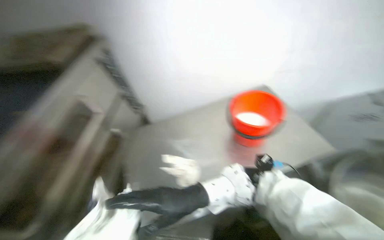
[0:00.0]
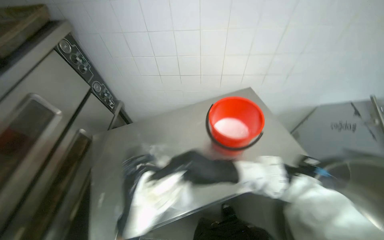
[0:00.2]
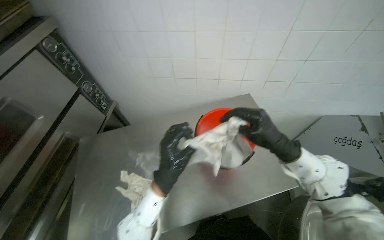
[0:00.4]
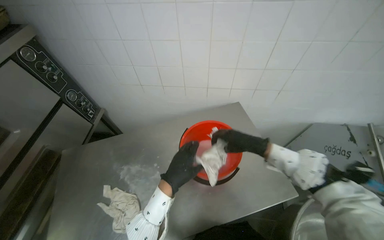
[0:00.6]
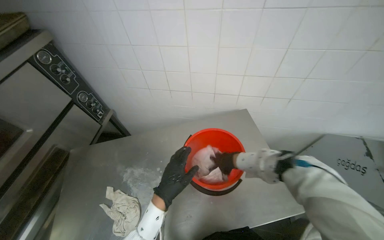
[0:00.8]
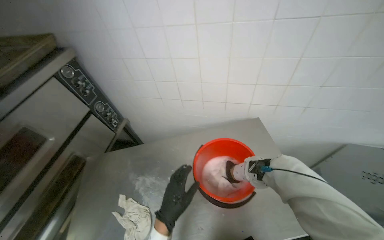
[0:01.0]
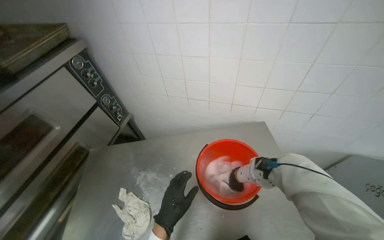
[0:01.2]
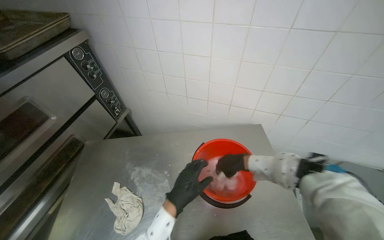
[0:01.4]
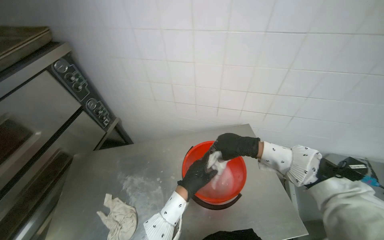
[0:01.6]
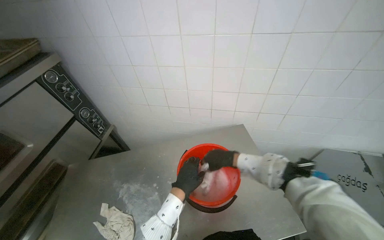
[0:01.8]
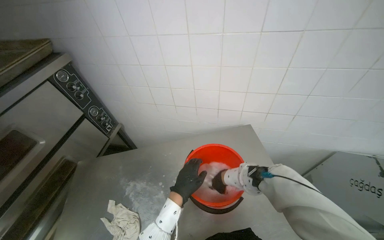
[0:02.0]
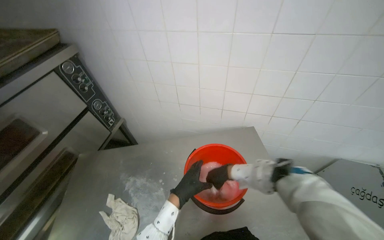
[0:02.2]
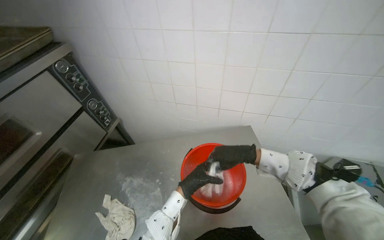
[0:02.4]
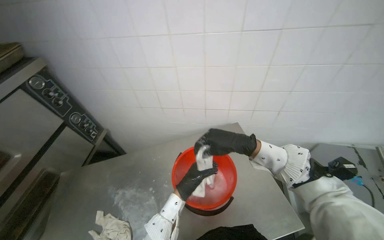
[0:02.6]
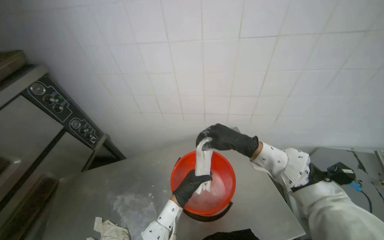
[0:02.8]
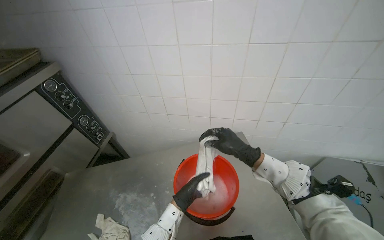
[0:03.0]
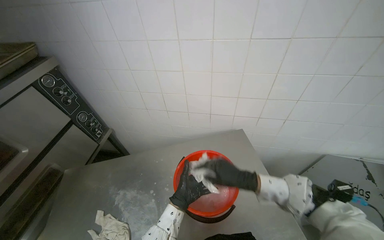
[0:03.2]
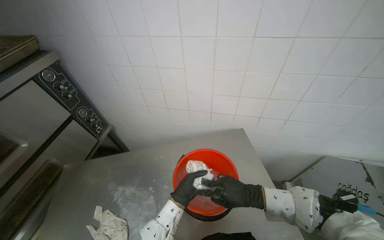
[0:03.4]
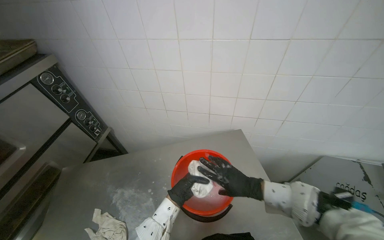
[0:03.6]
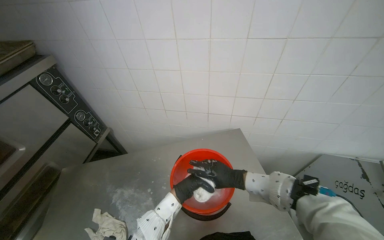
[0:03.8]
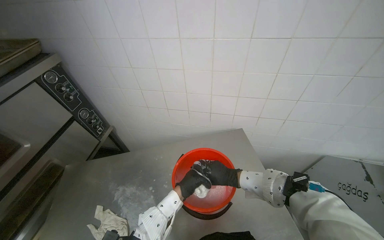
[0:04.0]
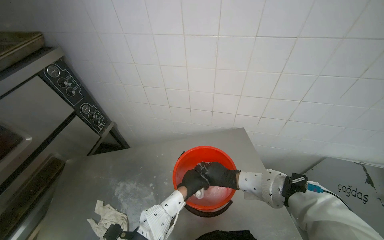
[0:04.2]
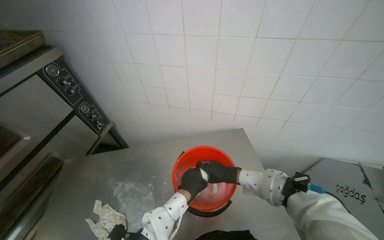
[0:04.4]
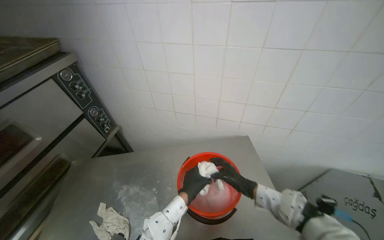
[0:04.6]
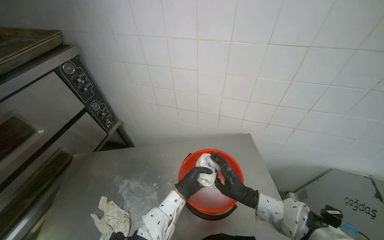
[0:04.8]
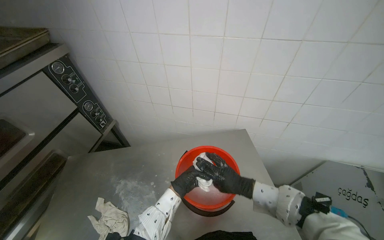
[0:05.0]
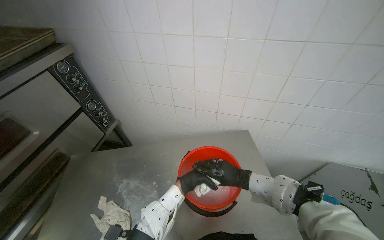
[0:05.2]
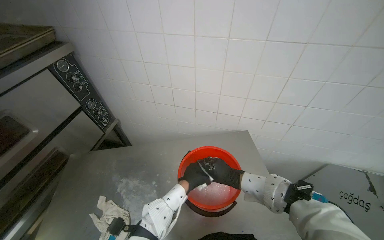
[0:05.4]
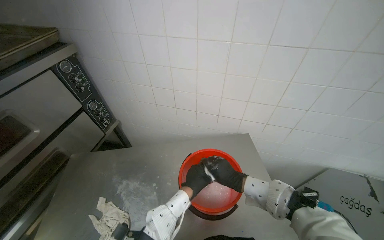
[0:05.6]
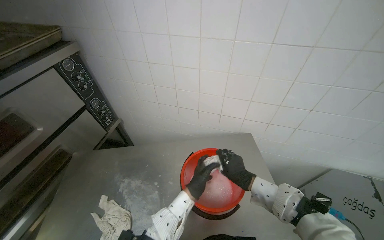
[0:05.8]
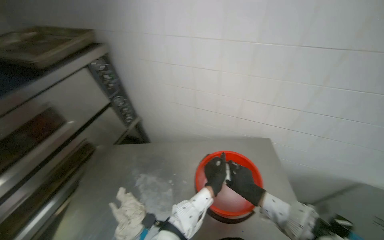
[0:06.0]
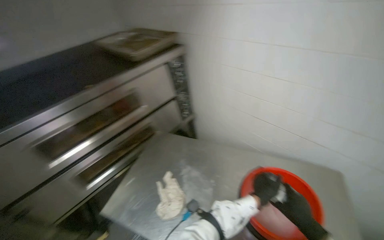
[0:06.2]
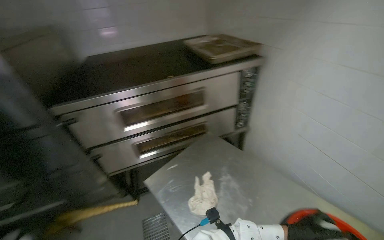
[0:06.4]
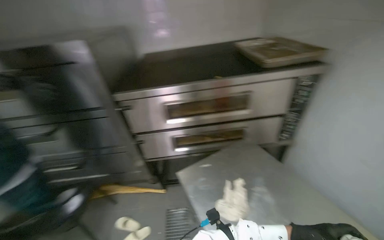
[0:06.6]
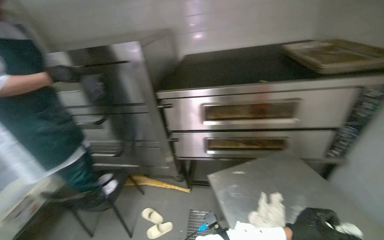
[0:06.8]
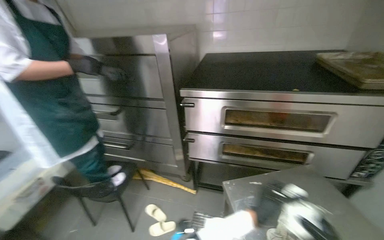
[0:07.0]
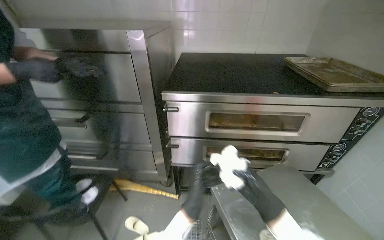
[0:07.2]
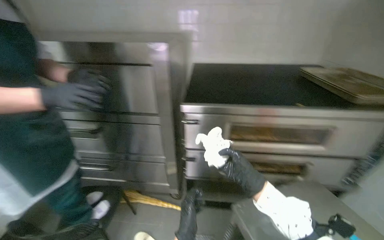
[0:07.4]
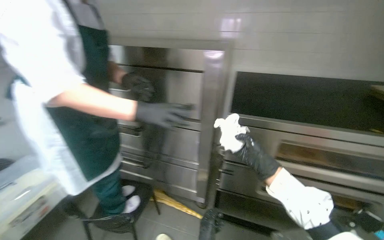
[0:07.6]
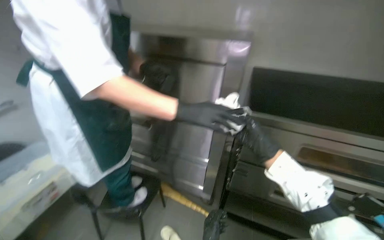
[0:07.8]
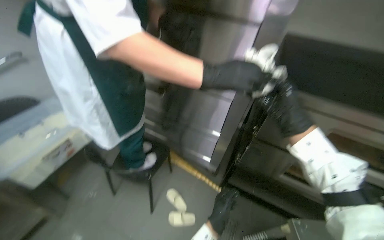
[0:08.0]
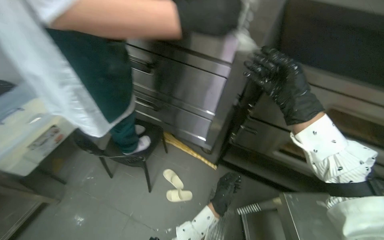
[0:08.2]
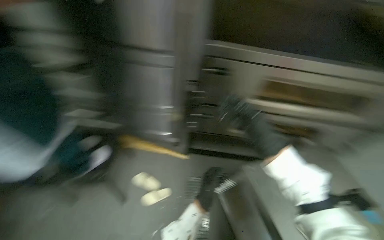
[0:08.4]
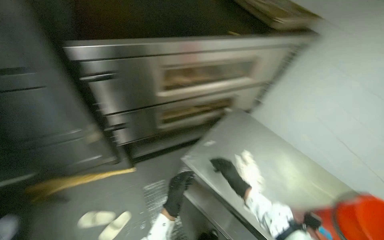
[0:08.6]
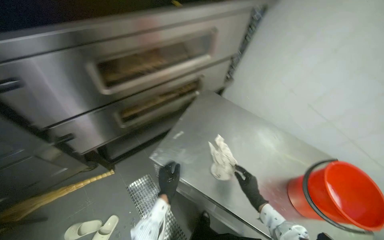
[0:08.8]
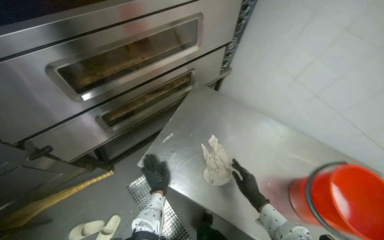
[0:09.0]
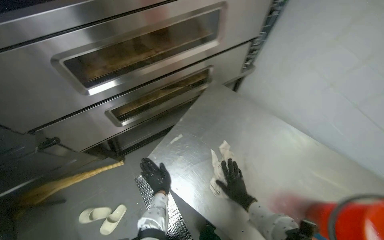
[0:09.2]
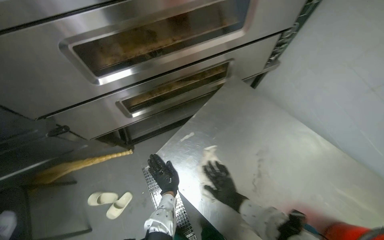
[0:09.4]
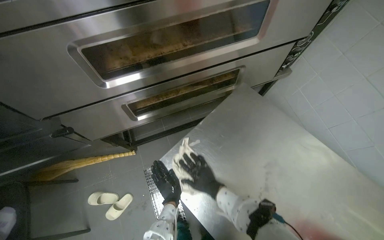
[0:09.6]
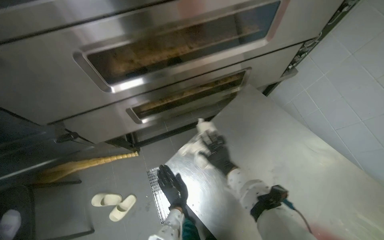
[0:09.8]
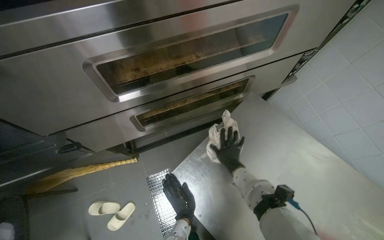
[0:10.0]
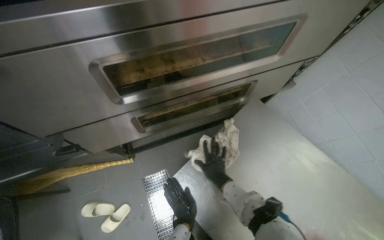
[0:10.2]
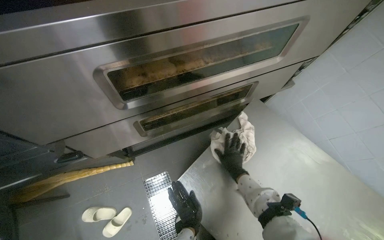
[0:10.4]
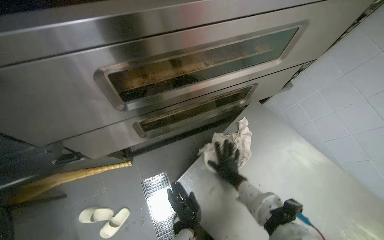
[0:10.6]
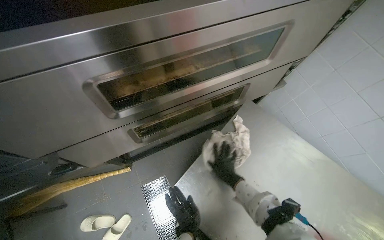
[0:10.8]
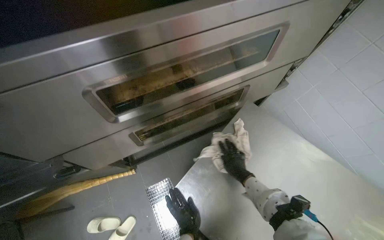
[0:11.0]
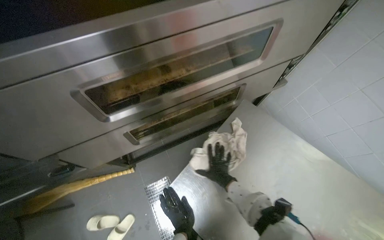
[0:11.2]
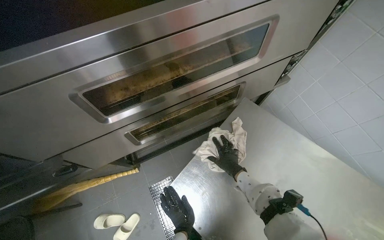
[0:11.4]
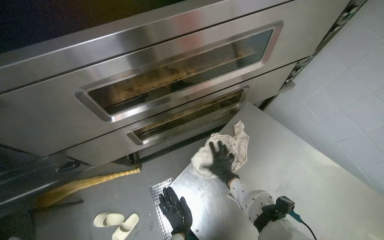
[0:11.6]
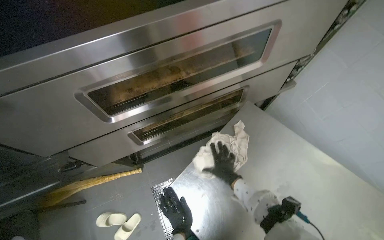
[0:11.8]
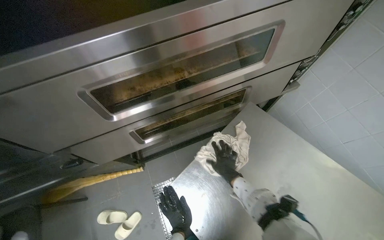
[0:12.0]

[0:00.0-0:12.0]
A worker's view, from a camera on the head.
Job: wiping surfaces.
The whole recording: Cleaning kitchen surfaces. The worker wrings a cloth and wipes down the metal kitchen countertop and oven doors.
0:01.6 to 0:03.0: The left hand heads farther from the camera, covering some 10 cm. Meanwhile the right hand goes nearer and farther, some 20 cm each way, reversing 2 times.
0:03.0 to 0:04.4: The right hand shifts approximately 20 cm down the picture and farther from the camera.
0:06.0 to 0:07.6: The camera travels about 60 cm. The head rotates roughly 85 degrees to the left.
0:07.6 to 0:09.0: The head turns to the right by some 25 degrees. The camera pitches downward, by approximately 40 degrees.
0:09.0 to 0:10.4: The right hand moves up the picture, farther from the camera and to the left, about 40 cm.
0:10.4 to 0:12.0: The hands stay close to where they were, moving slightly.

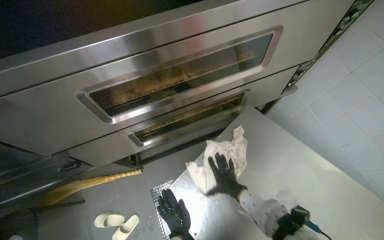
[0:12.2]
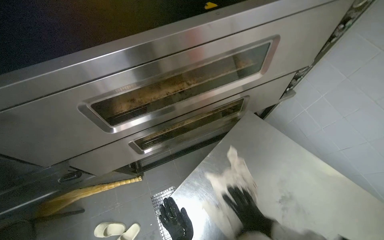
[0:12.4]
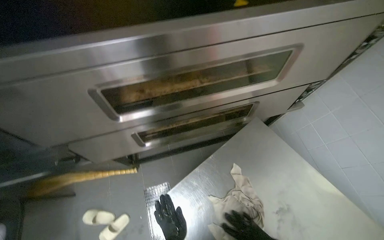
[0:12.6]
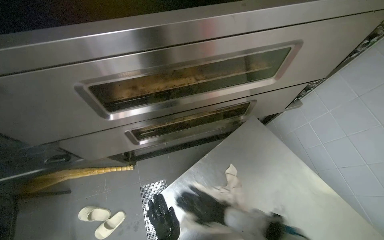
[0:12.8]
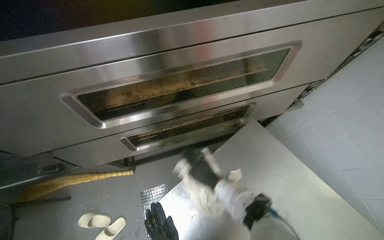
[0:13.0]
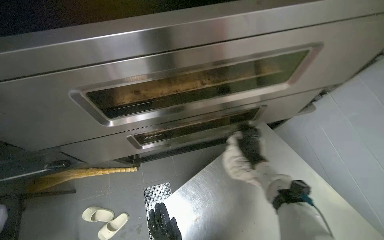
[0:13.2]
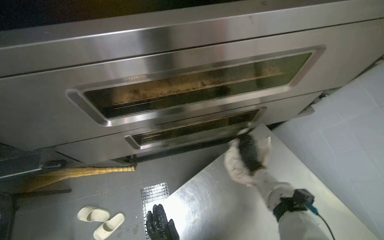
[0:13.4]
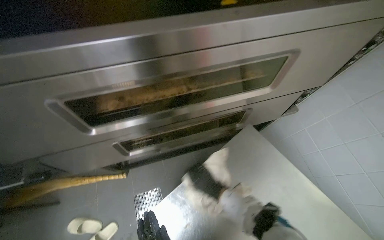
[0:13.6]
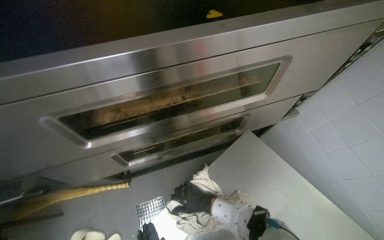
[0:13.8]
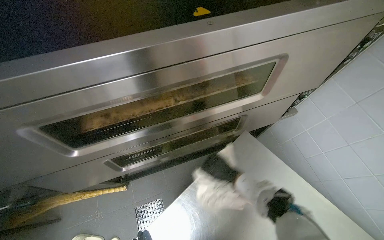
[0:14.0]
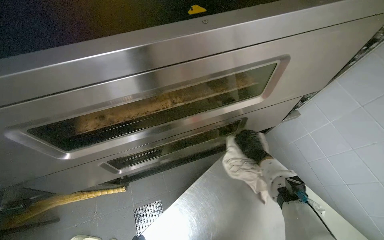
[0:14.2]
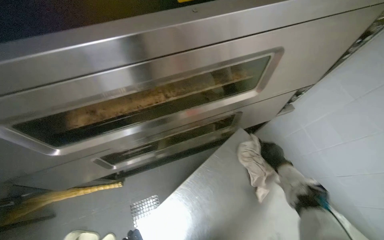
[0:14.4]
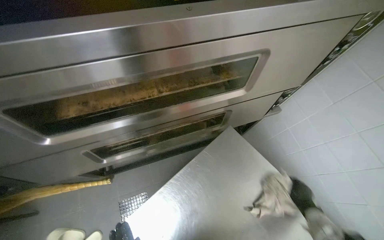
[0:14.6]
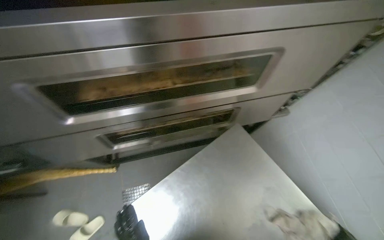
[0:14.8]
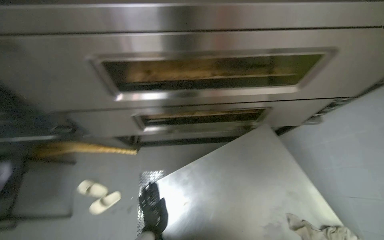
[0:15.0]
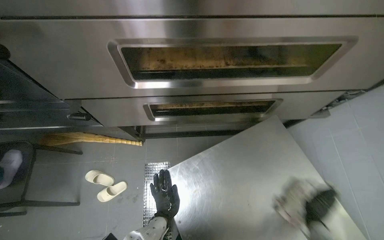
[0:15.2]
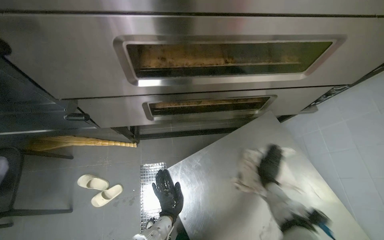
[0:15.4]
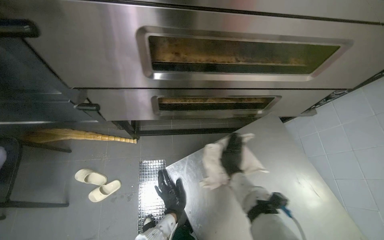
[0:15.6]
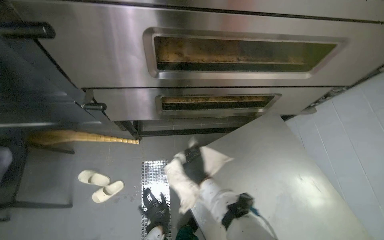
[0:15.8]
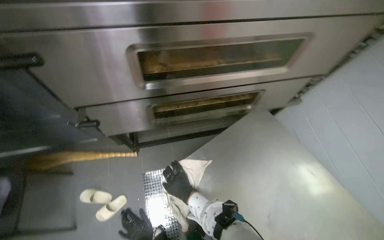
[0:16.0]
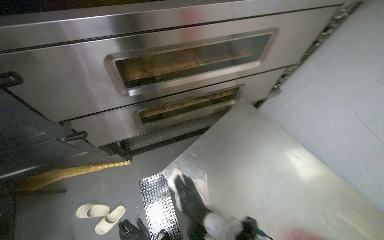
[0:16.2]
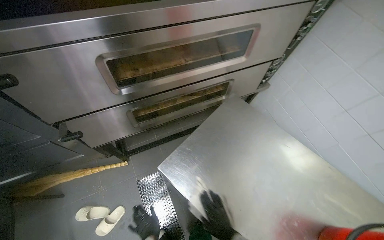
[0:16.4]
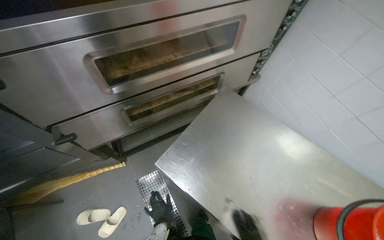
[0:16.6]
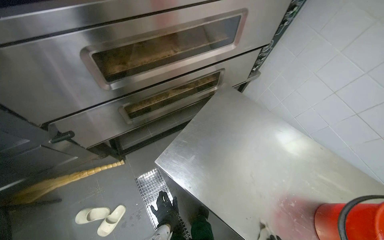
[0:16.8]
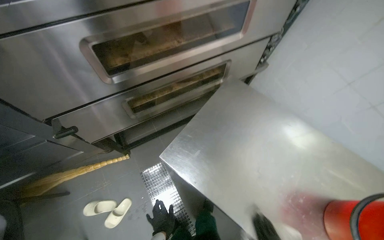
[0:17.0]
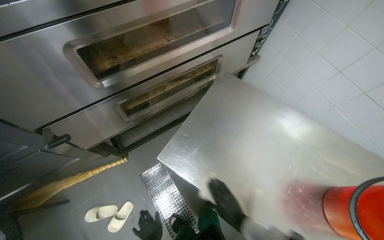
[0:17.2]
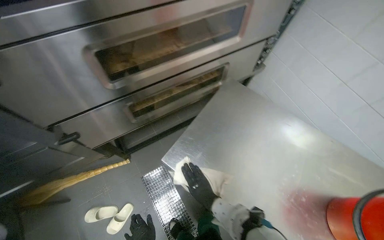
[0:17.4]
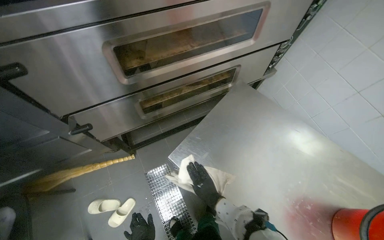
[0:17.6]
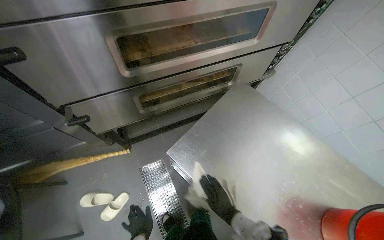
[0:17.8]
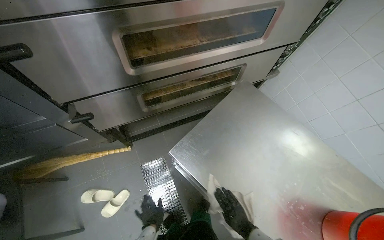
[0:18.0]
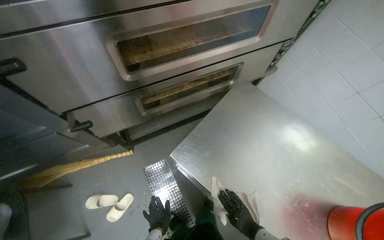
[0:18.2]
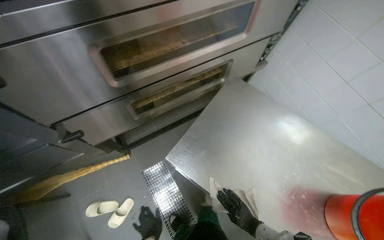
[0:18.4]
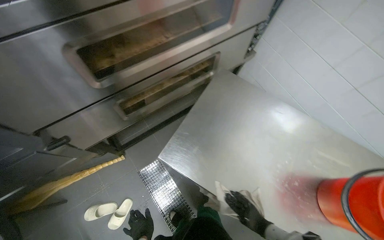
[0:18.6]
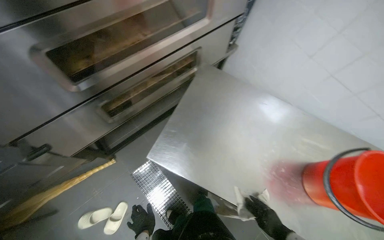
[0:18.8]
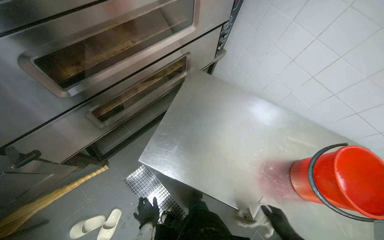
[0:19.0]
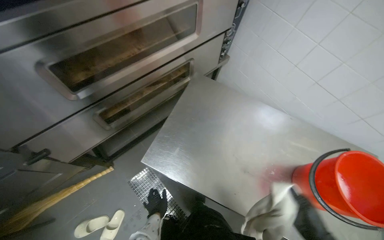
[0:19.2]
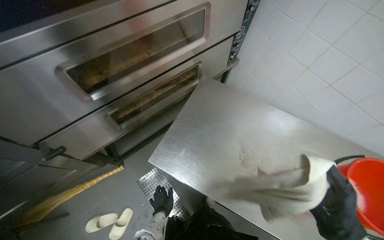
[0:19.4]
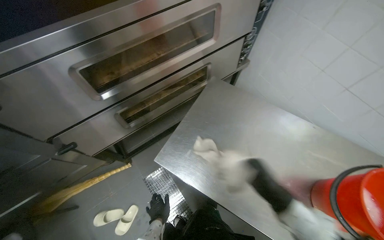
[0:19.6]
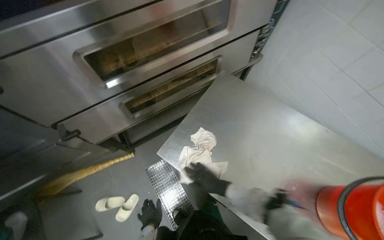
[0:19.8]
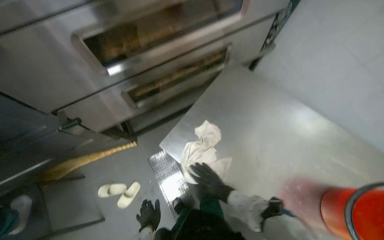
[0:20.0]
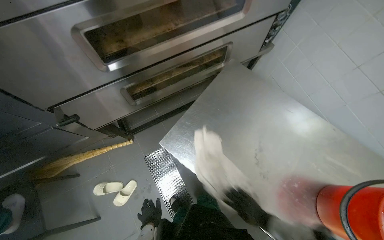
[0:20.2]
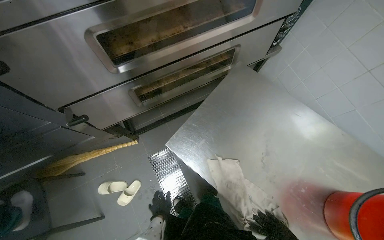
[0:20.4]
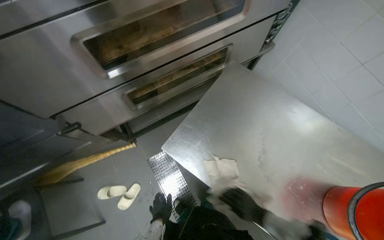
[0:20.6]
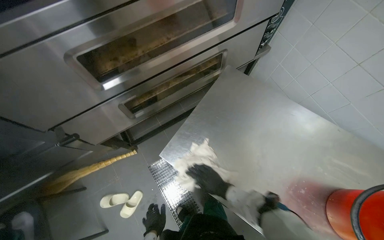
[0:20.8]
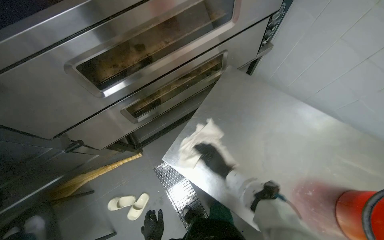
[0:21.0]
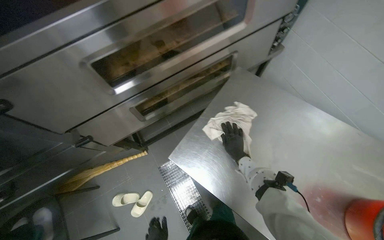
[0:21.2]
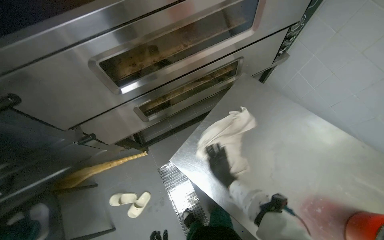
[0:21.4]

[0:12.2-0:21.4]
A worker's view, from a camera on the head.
Job: wiping surfaces.
The whole recording: Cleaning kitchen surfaces. The worker wrings a cloth and wipes down the metal kitchen countertop and oven doors.
0:15.2 to 0:16.8: The wearer's head swings approximately 25 degrees to the right.
